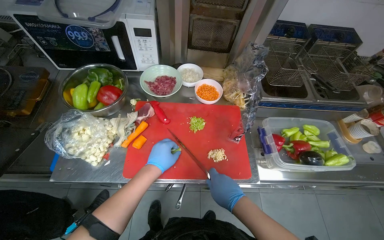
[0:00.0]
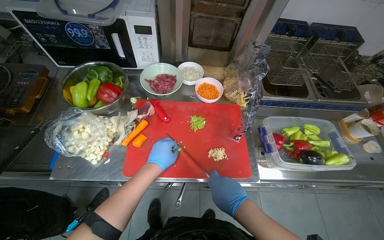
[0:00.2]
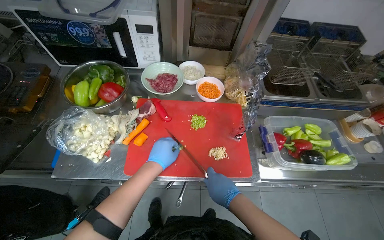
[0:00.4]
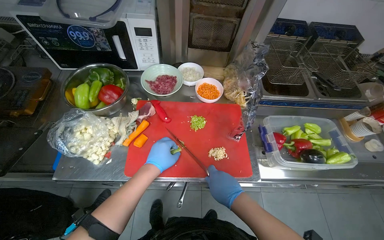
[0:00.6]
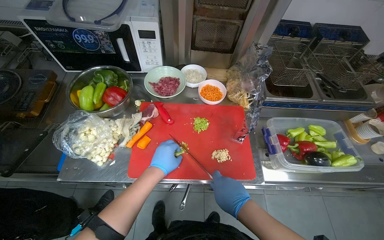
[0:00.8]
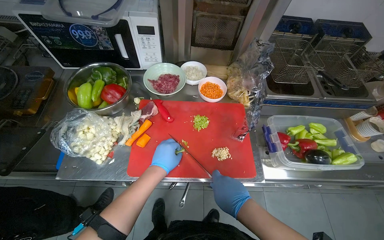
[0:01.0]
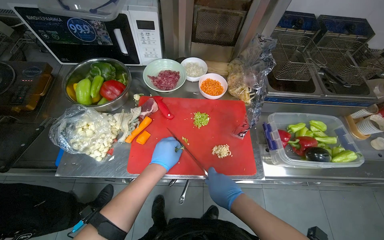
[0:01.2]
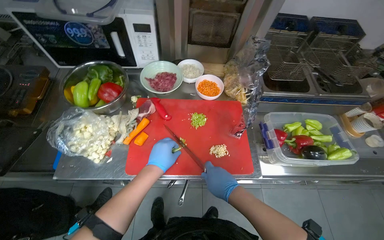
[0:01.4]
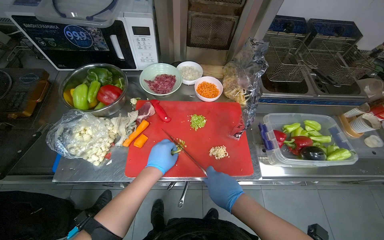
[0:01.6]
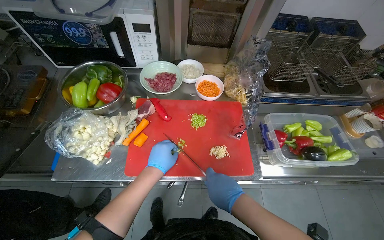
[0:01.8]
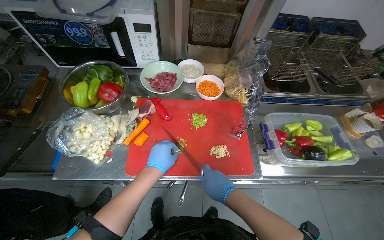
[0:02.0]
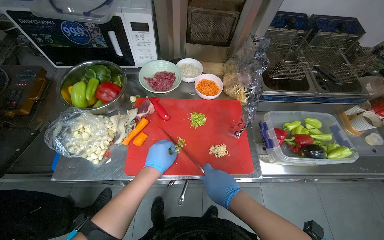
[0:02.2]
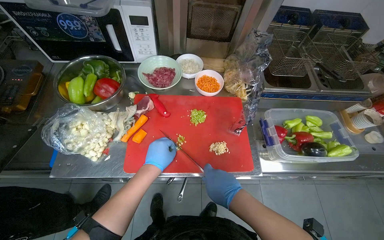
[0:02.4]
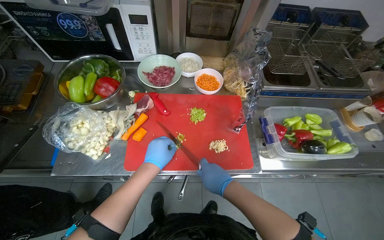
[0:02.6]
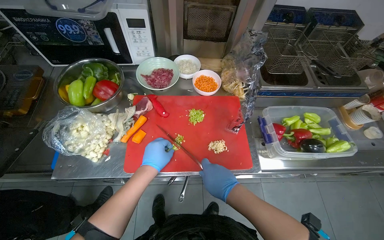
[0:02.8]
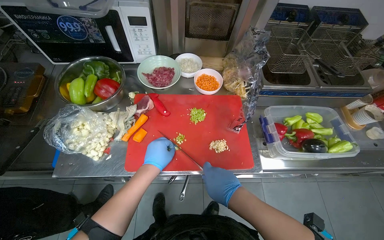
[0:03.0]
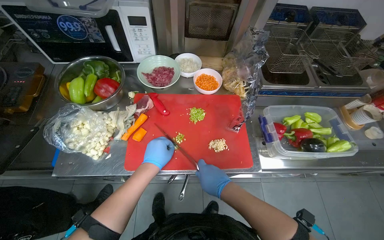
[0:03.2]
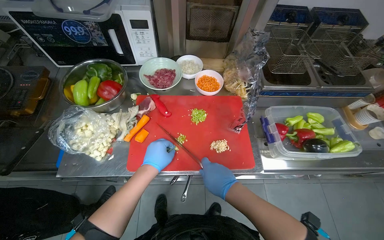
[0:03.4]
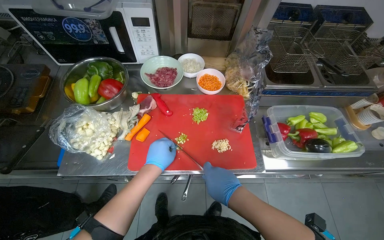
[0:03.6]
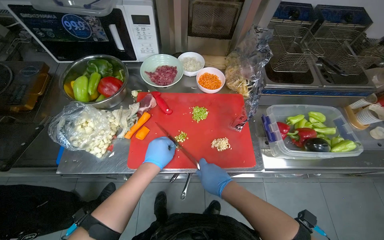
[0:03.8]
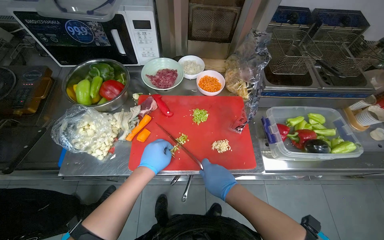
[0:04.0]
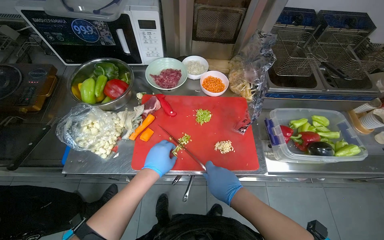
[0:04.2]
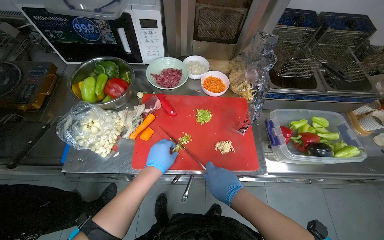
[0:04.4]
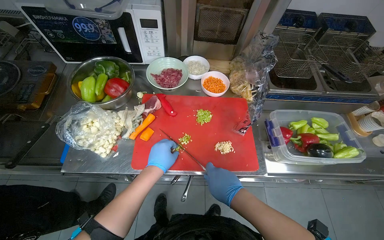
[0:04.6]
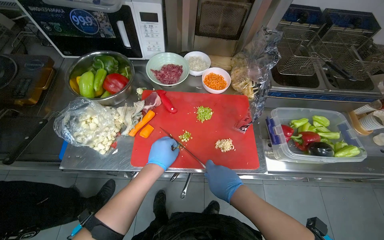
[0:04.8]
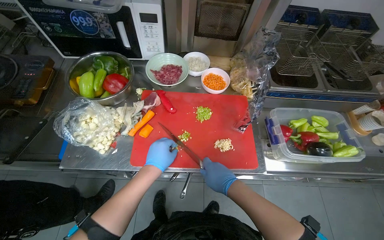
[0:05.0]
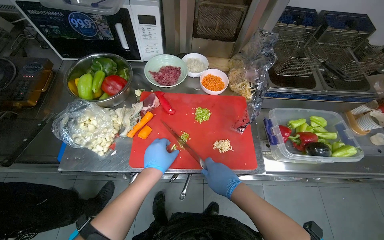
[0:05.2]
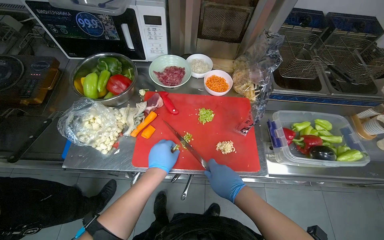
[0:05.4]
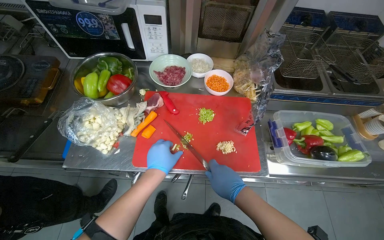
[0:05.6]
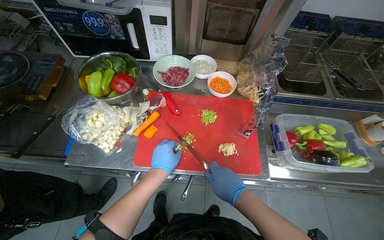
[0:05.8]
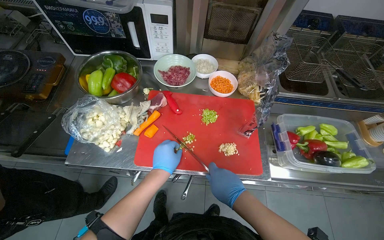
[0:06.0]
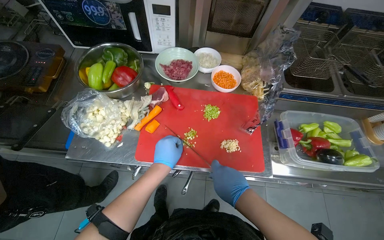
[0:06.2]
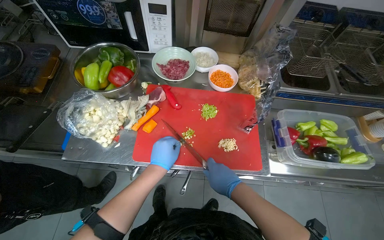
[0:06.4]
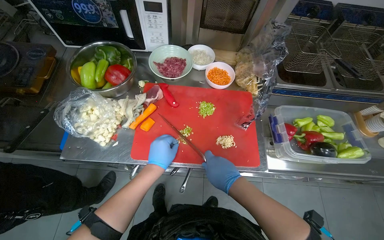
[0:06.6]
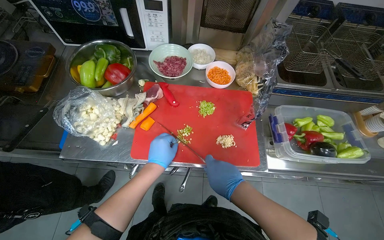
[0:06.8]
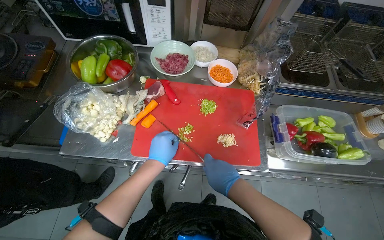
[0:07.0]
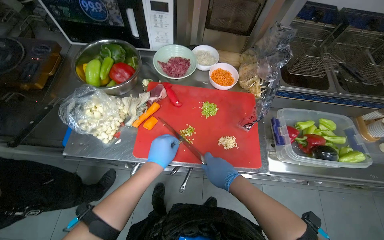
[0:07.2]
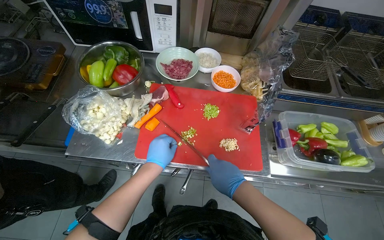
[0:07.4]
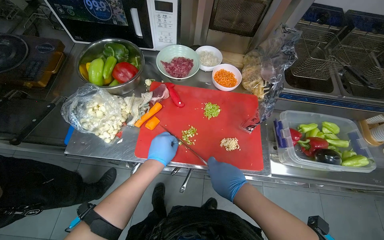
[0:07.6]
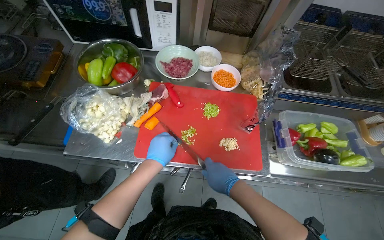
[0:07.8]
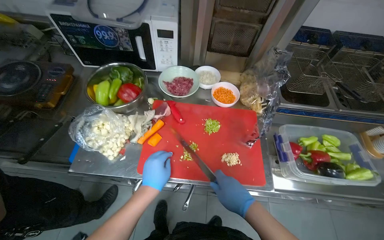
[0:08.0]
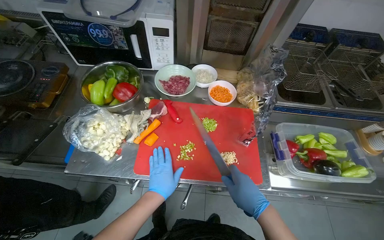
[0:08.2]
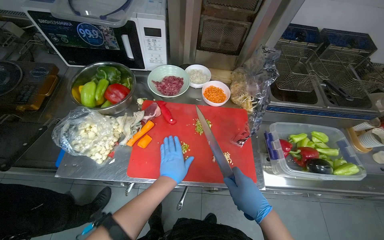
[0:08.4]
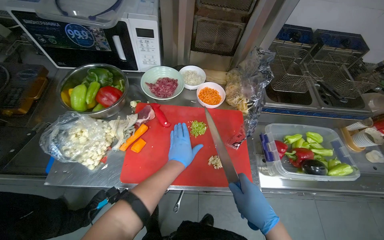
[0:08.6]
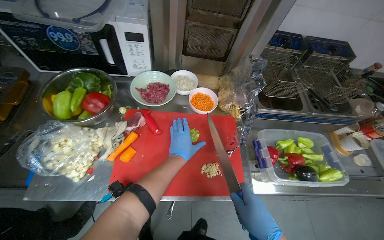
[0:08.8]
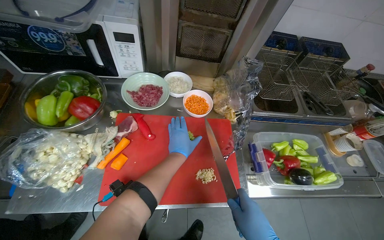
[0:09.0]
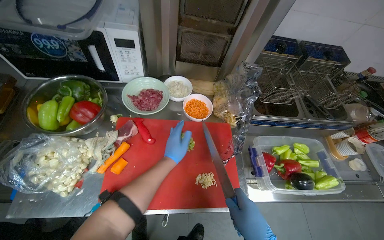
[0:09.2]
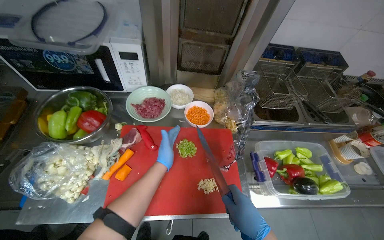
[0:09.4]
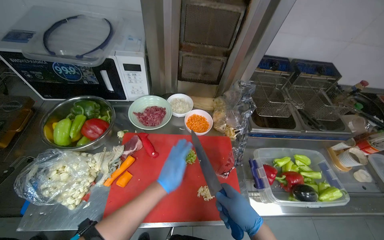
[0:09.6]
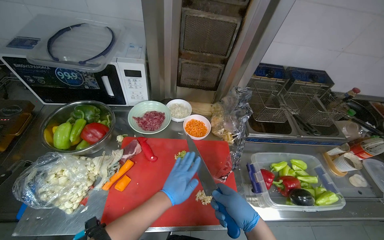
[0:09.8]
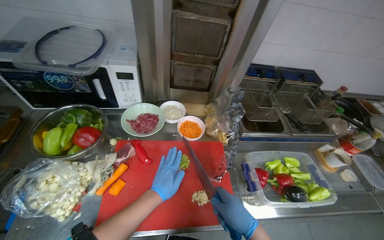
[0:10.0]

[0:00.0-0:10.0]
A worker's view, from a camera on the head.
Job: preparing food.
The whole recording: Slicing green vegetable. The worker slices a green vegetable on a red cutting board.
0:00.0 to 0:07.2: The hands make small movements and keep their place.
0:07.2 to 0:08.6: Both hands travel together to the right, approximately 10 cm.
0:08.6 to 0:10.0: The left hand goes farther from the camera and returns, roughly 10 cm each way.

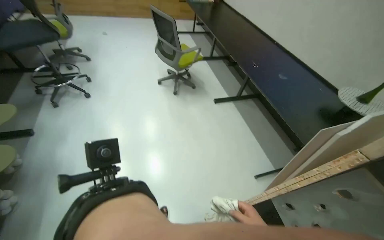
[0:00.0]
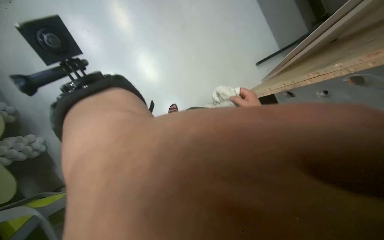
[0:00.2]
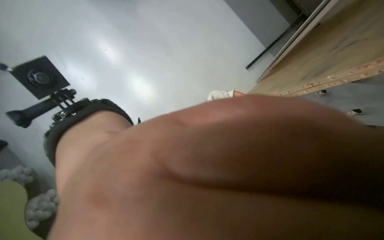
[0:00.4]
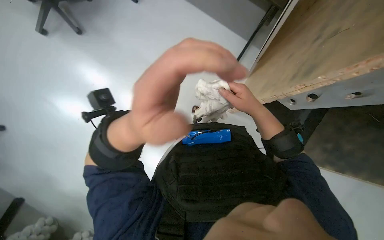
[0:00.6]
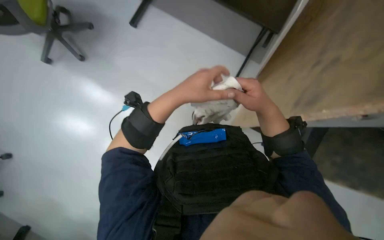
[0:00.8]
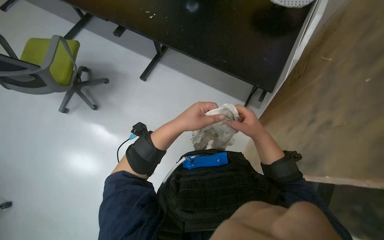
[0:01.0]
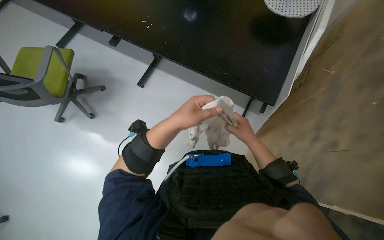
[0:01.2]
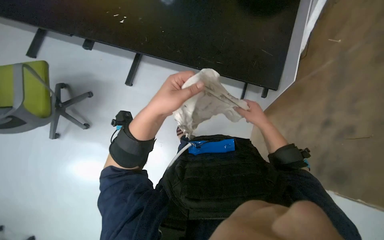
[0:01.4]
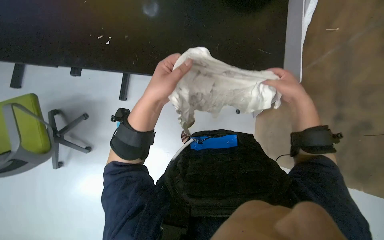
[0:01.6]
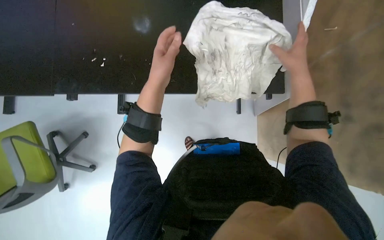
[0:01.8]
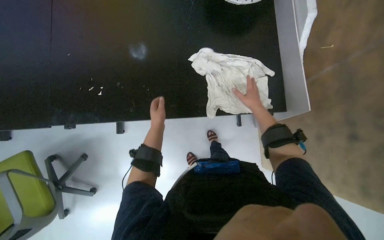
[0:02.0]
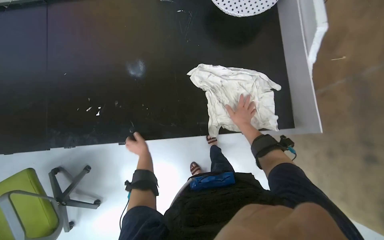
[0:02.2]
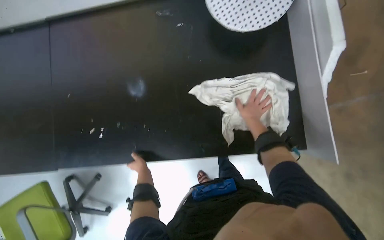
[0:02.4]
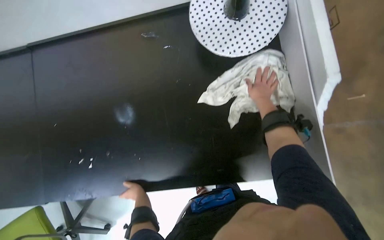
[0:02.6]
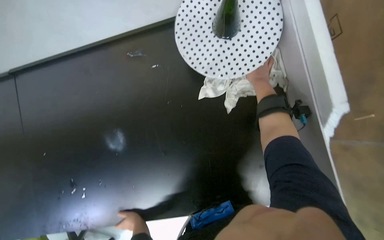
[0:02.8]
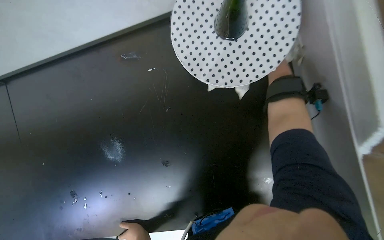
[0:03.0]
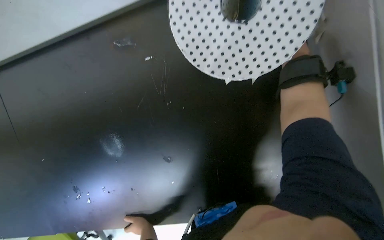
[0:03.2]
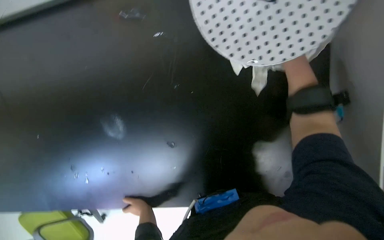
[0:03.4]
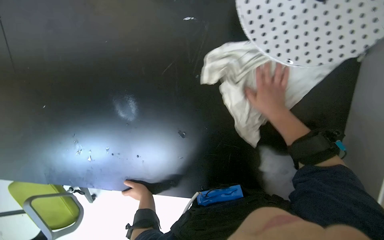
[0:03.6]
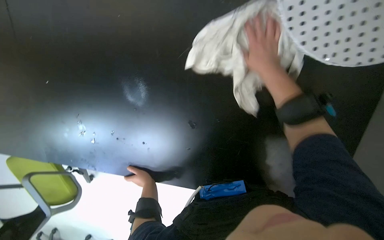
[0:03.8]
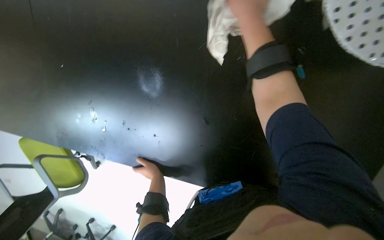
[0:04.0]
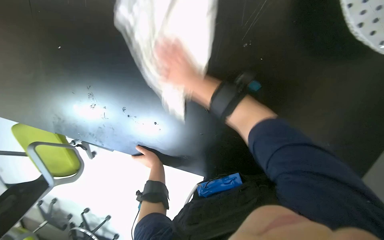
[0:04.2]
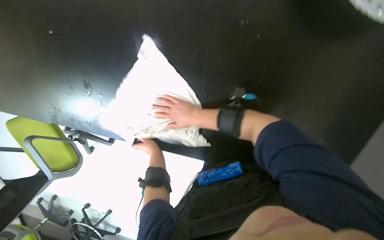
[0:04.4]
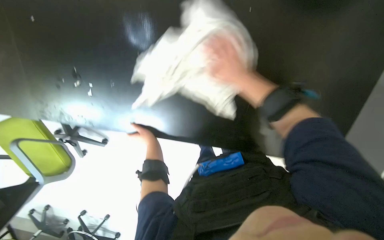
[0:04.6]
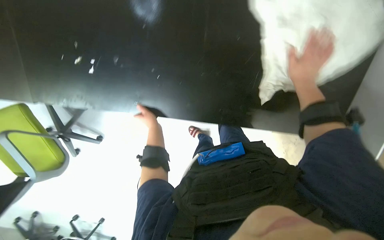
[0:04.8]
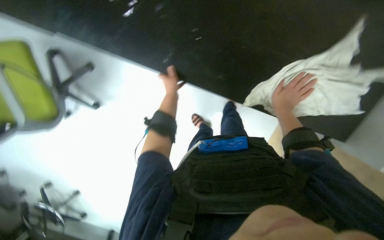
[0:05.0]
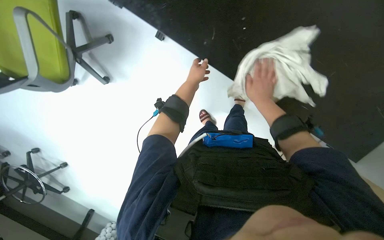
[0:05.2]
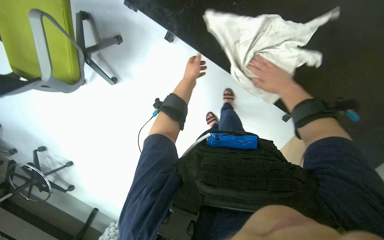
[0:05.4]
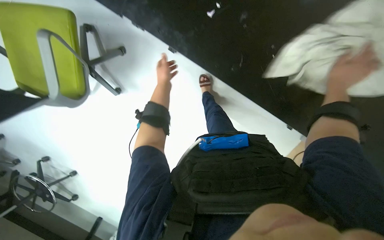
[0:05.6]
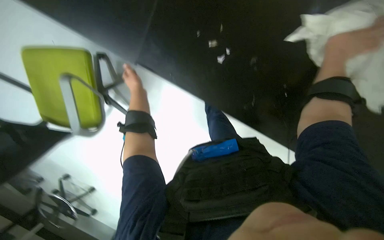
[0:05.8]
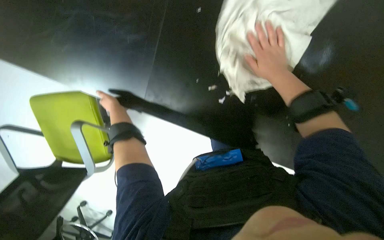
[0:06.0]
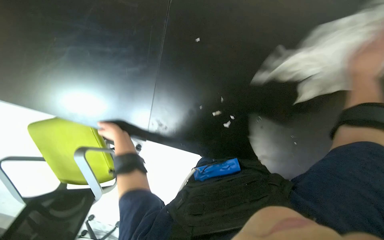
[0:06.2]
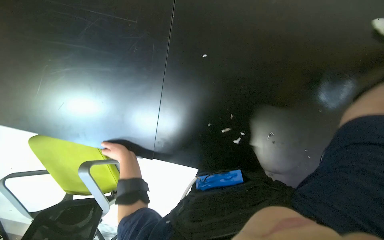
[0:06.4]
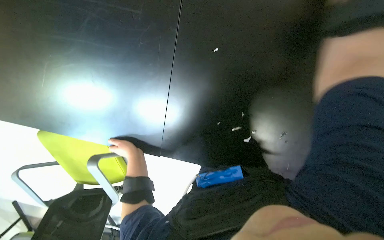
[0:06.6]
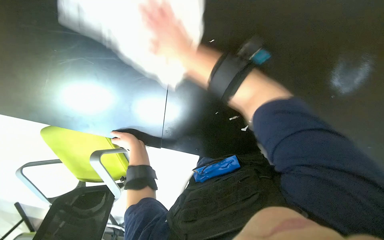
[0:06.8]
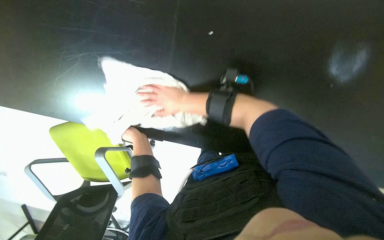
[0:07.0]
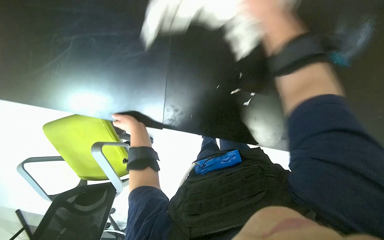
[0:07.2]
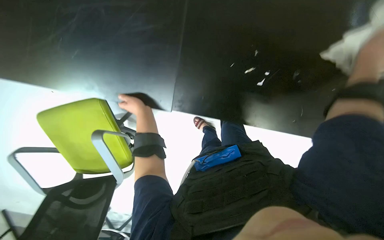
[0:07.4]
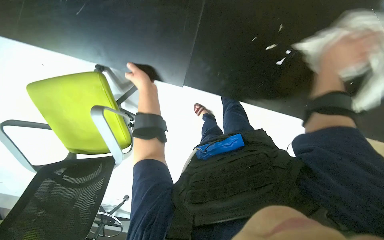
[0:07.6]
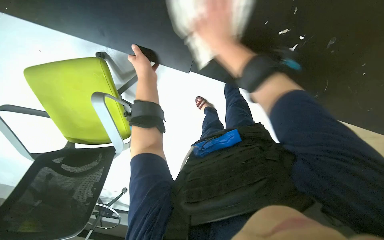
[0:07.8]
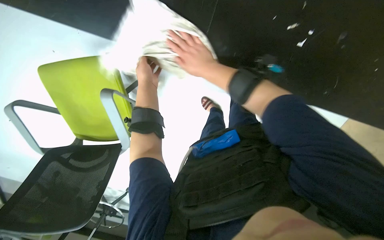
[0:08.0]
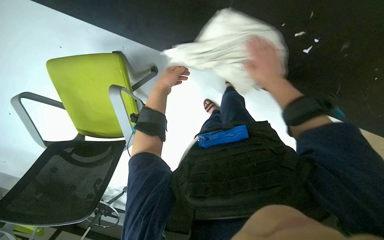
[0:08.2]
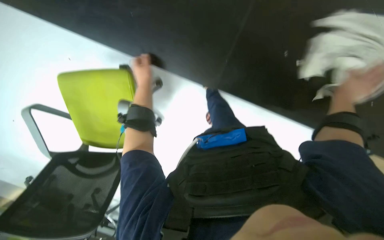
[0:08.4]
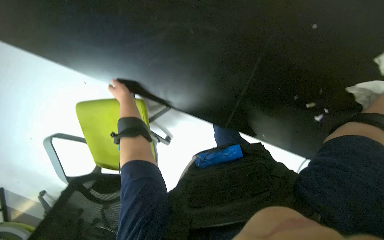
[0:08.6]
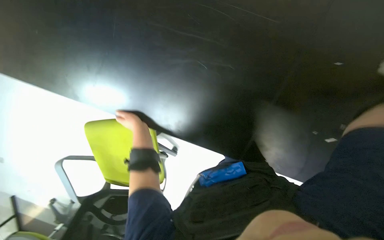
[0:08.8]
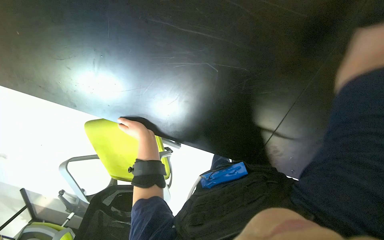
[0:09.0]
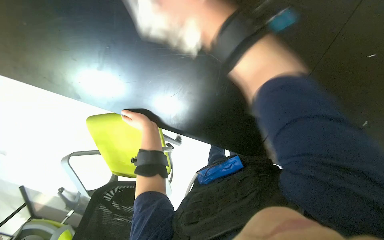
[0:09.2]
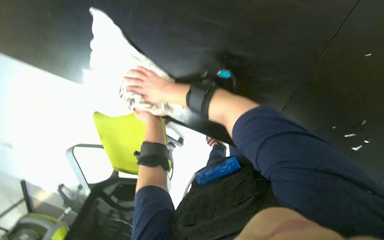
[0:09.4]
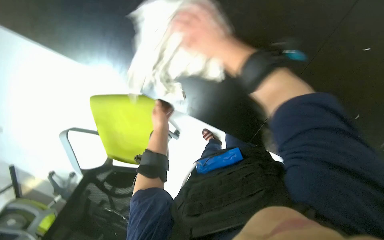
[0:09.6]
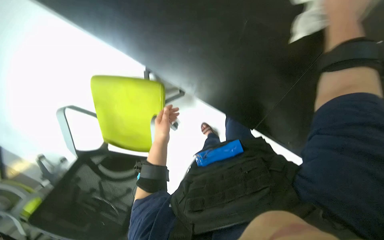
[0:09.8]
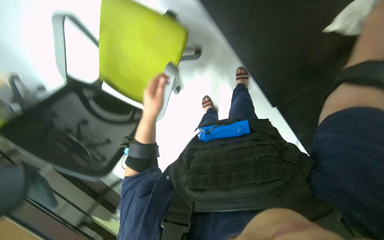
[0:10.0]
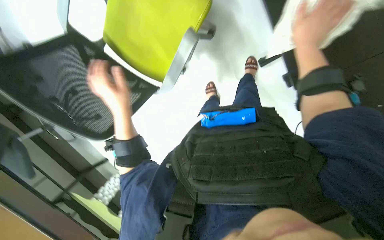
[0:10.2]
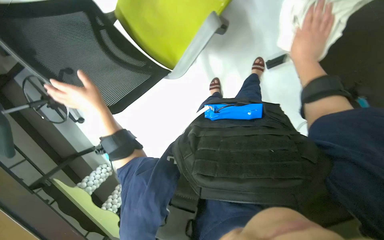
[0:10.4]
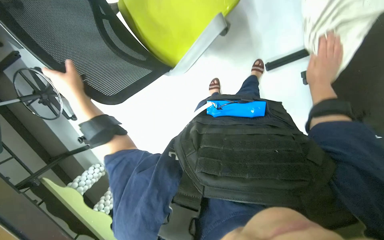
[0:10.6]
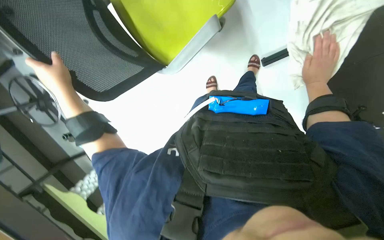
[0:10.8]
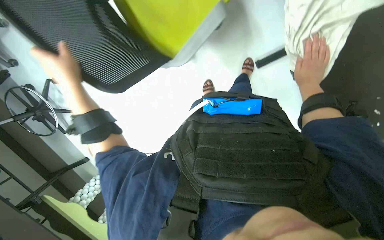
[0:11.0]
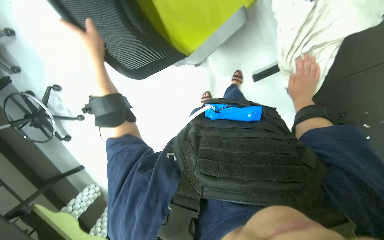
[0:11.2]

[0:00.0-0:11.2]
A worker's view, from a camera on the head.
Job: wiping surfaces.
The whole recording: Wiping black desk surface. The worker wipes the black desk surface with a white cloth.
0:00.0 to 0:01.6: The view tilts some 25 degrees downward. The scene turns about 60 degrees counterclockwise in the picture.
0:01.6 to 0:03.2: The head travels approximately 60 cm.
0:03.2 to 0:04.8: The view tips downward by some 15 degrees.
0:04.8 to 0:06.4: The left hand is displaced to the left and nearer to the camera by some 30 cm.
0:09.6 to 0:11.2: The left hand is displaced to the left by roughly 30 cm, while the right hand goes some 30 cm down the picture and farther from the camera.
